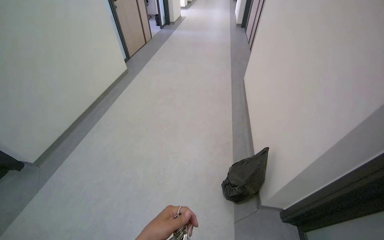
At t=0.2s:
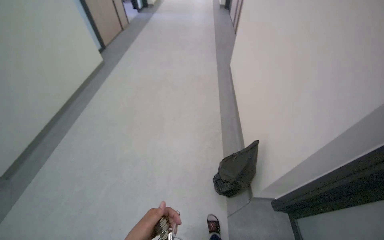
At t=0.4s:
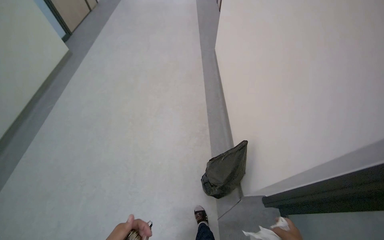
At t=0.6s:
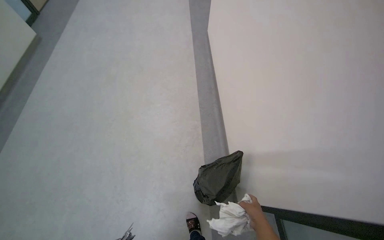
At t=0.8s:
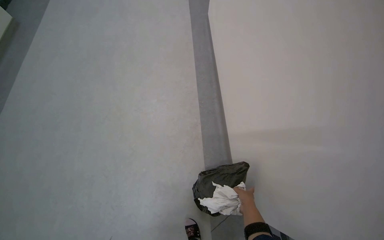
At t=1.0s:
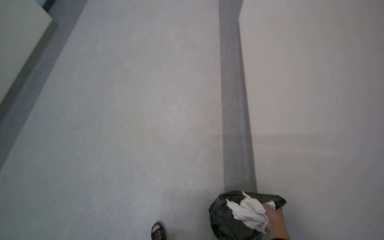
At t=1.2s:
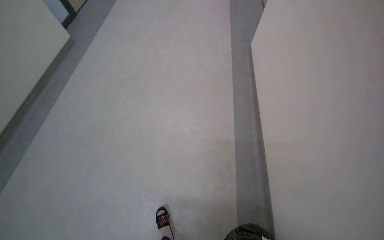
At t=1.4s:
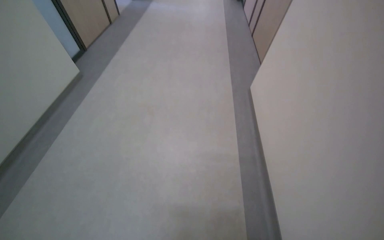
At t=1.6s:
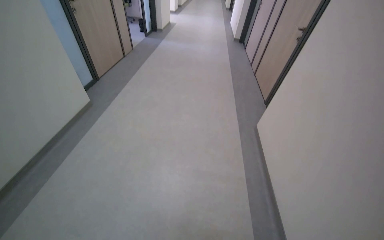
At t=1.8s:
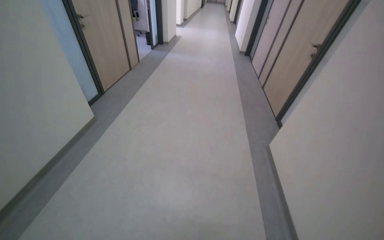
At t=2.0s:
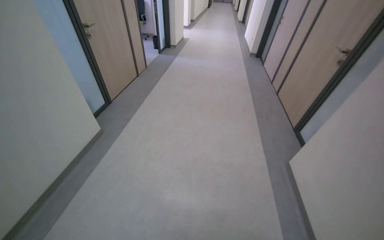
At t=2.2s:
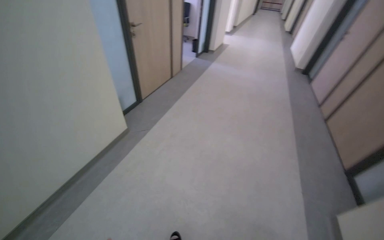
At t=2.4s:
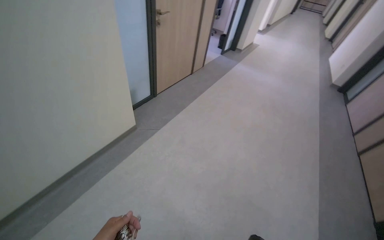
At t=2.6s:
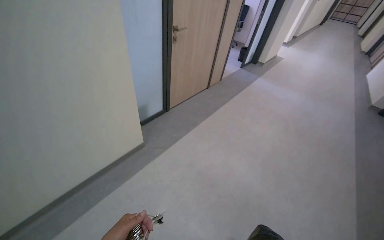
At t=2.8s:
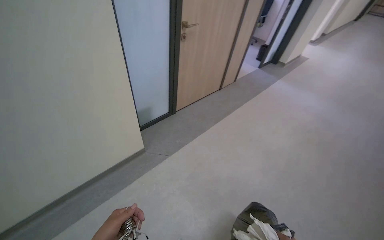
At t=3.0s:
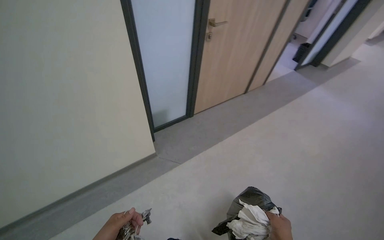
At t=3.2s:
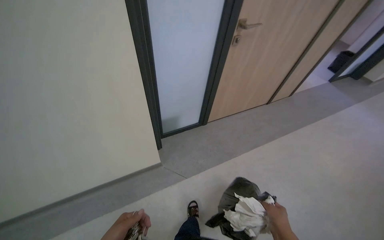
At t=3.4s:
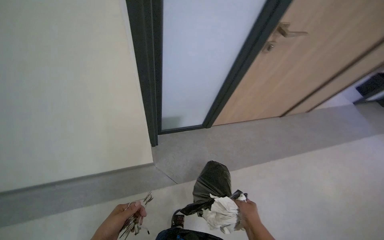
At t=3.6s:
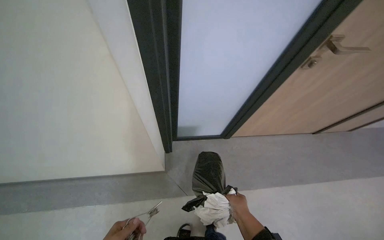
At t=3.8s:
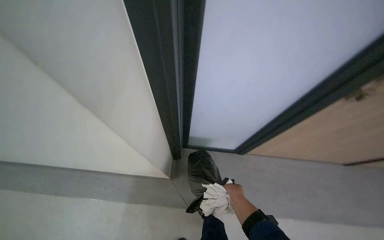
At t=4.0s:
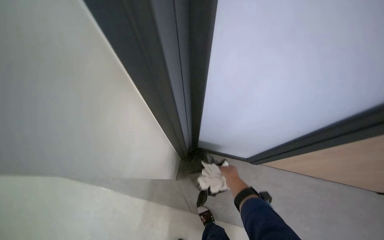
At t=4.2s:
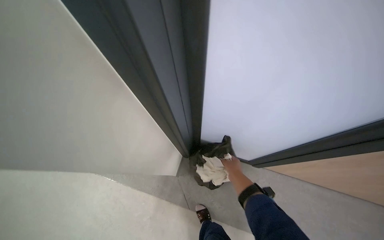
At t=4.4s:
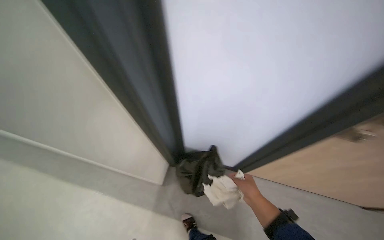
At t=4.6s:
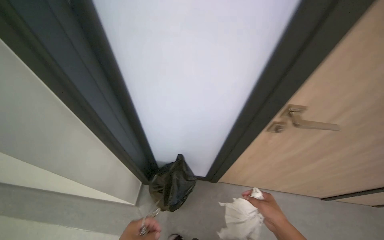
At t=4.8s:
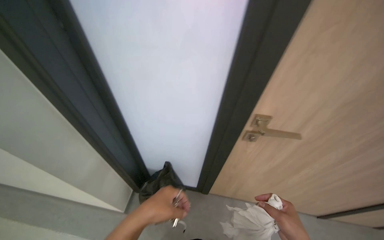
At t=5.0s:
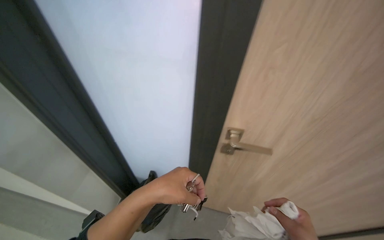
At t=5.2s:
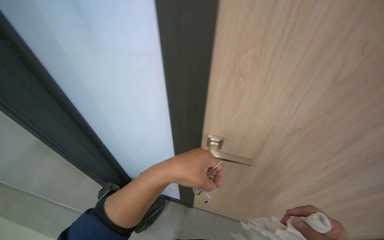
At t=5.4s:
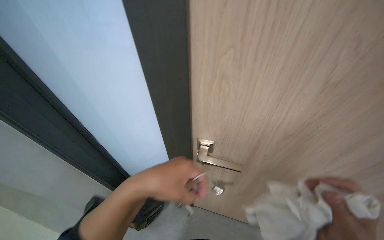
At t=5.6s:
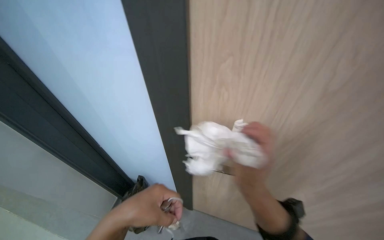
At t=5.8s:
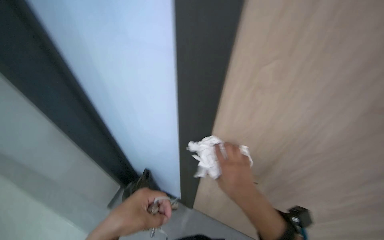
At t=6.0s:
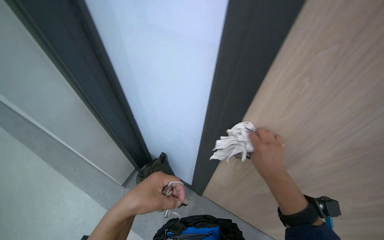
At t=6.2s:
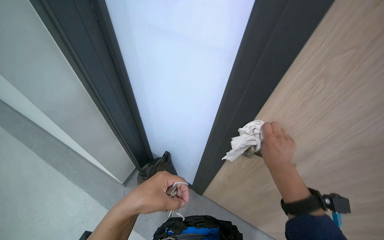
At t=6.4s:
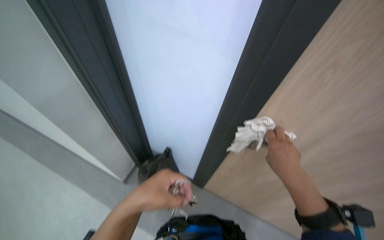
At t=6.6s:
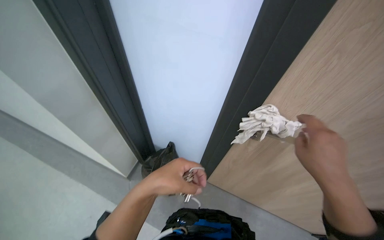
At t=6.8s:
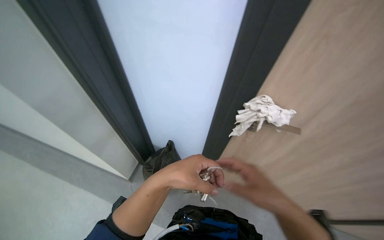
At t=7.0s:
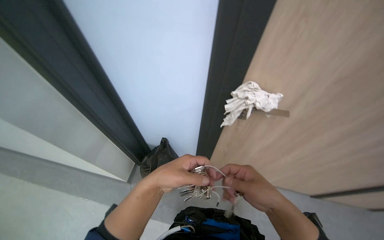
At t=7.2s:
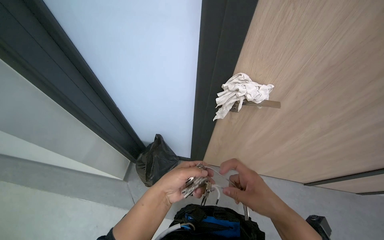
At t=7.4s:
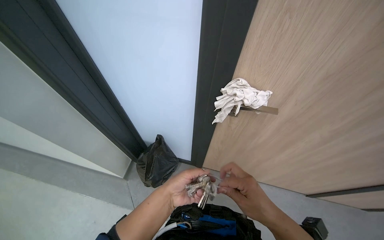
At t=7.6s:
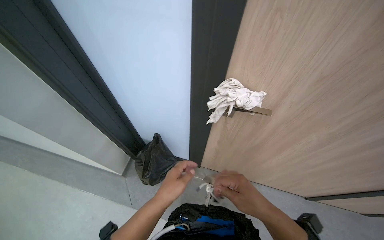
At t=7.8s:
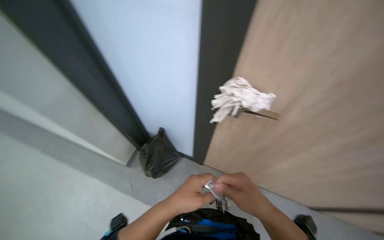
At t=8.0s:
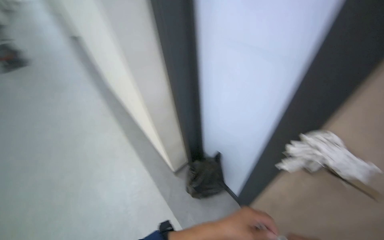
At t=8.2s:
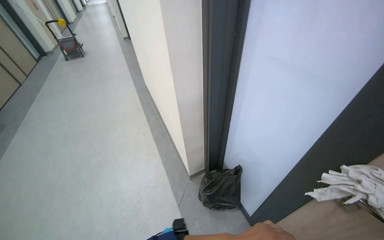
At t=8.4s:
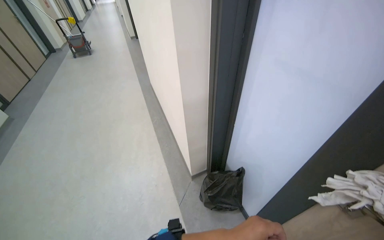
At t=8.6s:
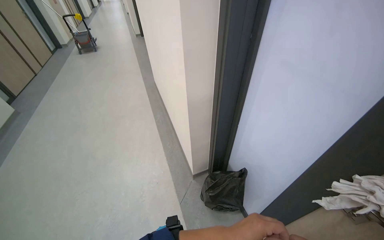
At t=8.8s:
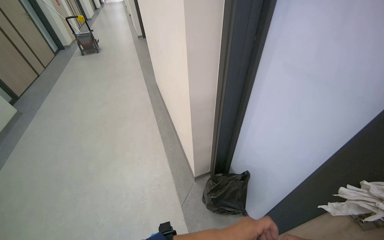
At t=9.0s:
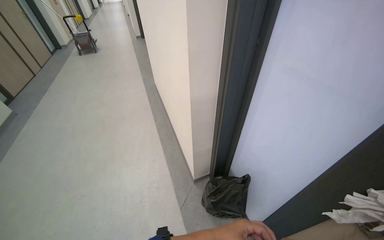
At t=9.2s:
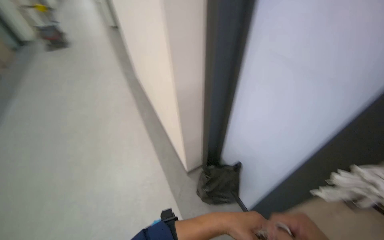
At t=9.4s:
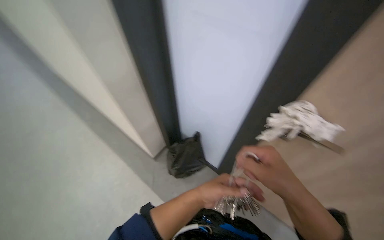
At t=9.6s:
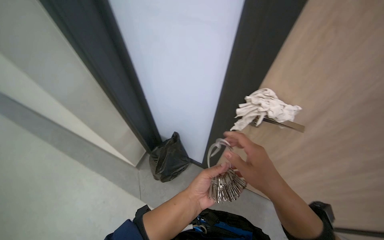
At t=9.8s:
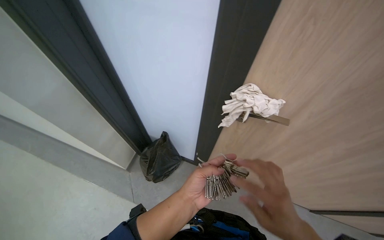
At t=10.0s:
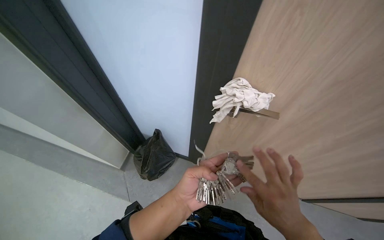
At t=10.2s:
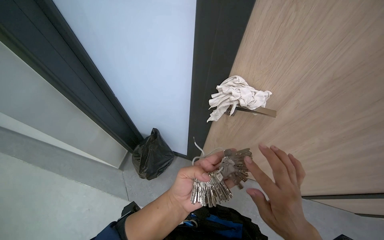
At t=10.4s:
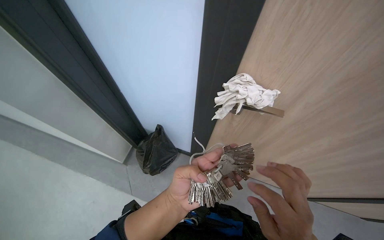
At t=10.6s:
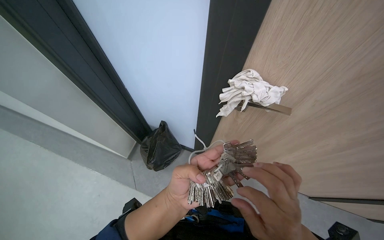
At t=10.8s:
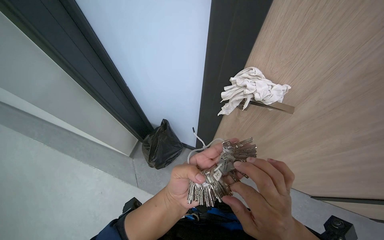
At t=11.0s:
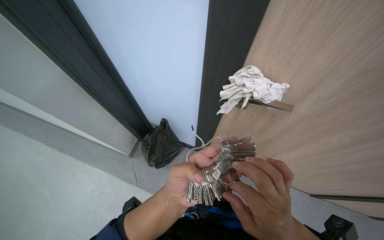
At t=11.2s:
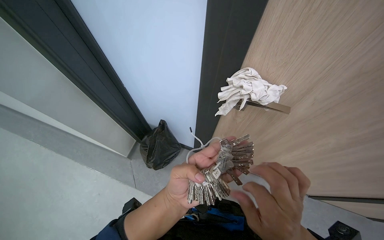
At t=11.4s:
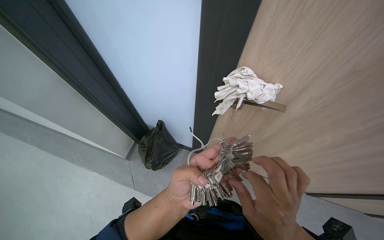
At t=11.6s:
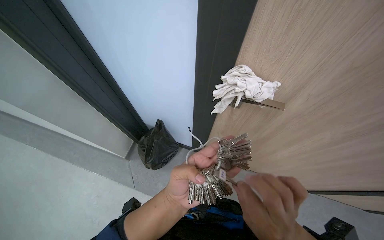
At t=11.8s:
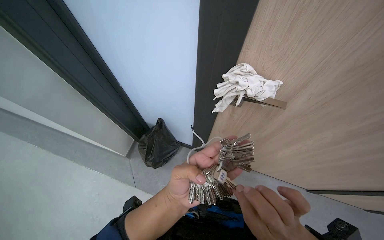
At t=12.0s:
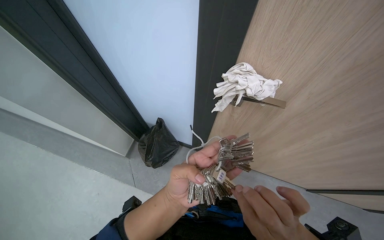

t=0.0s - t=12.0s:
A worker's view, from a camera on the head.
Job: wiping surfaces.
The whole recording: Cleaning office area surfaces. The worker cleans surfaces in office rooms, including desks, chairs, and shelves, and handles trash.
t=0.0s - t=1.6s: The head travels approximately 1 m.
t=1.6s - t=3.0s: The wearer moves about 1.5 m. The head rotates approximately 50 degrees to the left.
t=3.0s - t=4.4s: The head travels some 60 cm. The head turns to the left by about 50 degrees.
t=4.4s - t=6.0s: The head travels to the right, approximately 40 cm.
t=6.0s - t=7.6s: The left hand heads farther from the camera, covering about 10 cm.
t=7.6s - t=9.0s: The head turns to the left by about 30 degrees.
t=9.0s - t=10.4s: The head rotates some 50 degrees to the right. The view tips downward by about 15 degrees.

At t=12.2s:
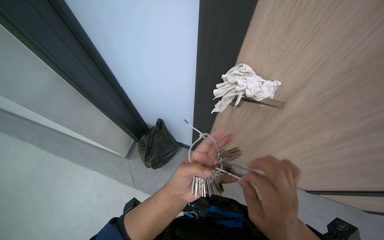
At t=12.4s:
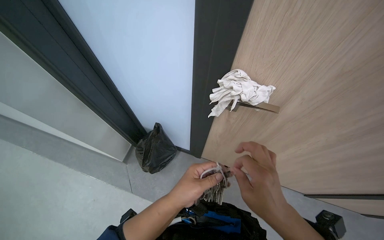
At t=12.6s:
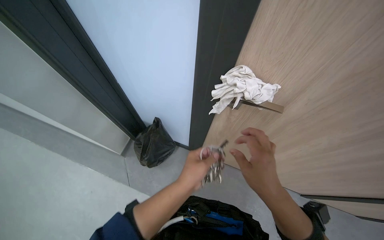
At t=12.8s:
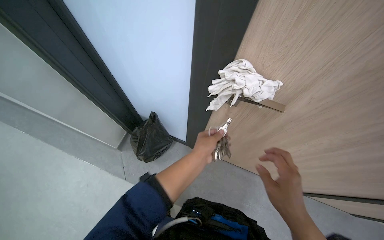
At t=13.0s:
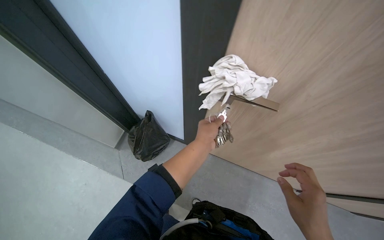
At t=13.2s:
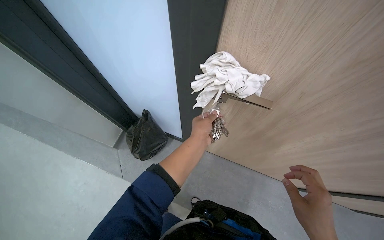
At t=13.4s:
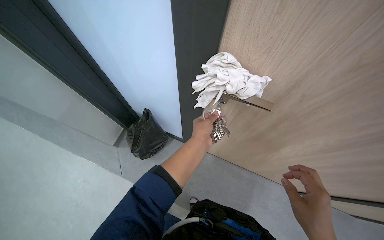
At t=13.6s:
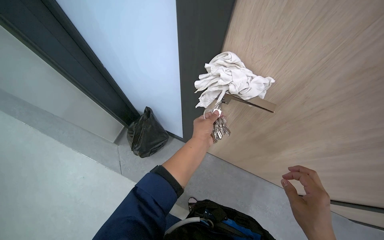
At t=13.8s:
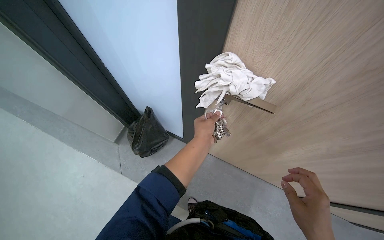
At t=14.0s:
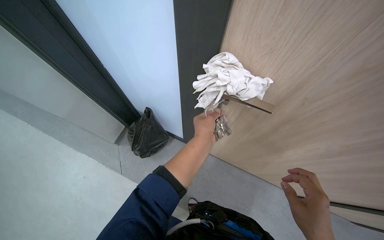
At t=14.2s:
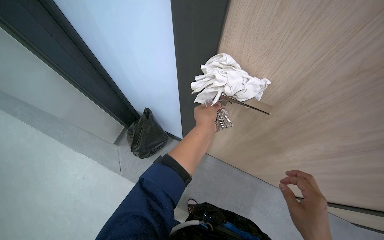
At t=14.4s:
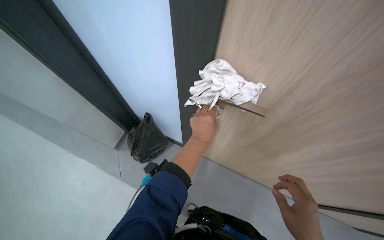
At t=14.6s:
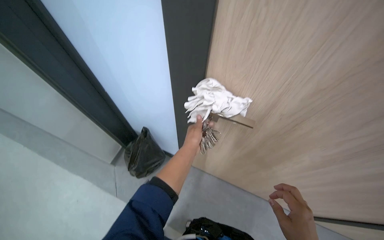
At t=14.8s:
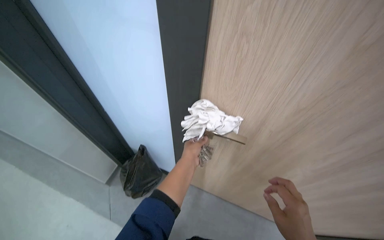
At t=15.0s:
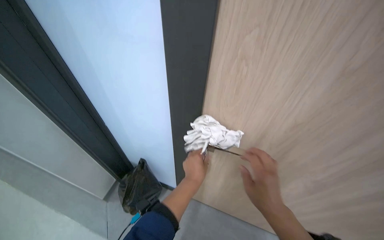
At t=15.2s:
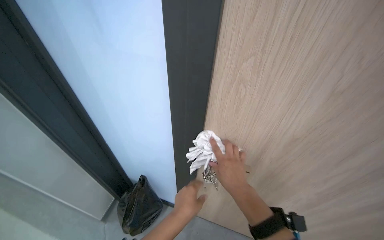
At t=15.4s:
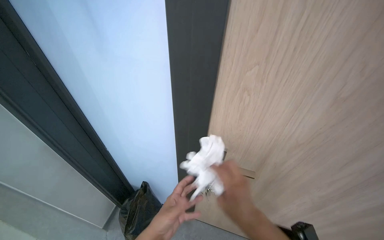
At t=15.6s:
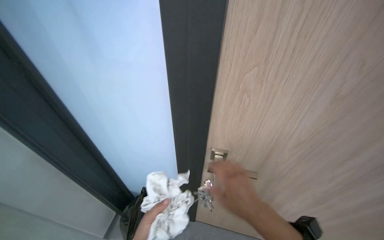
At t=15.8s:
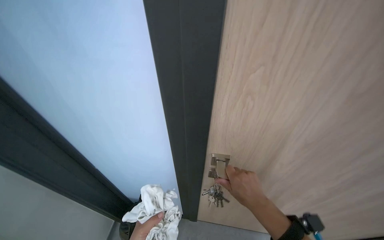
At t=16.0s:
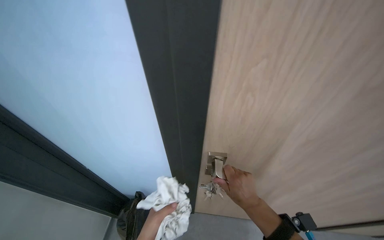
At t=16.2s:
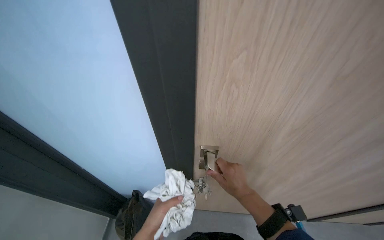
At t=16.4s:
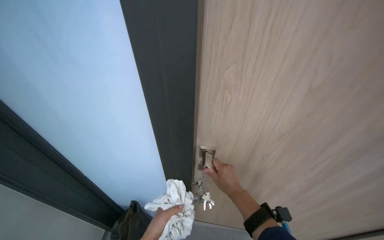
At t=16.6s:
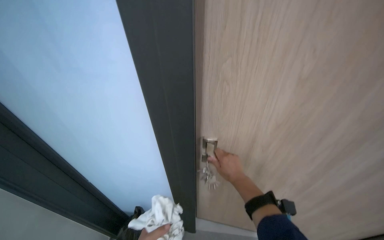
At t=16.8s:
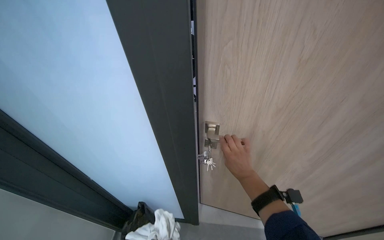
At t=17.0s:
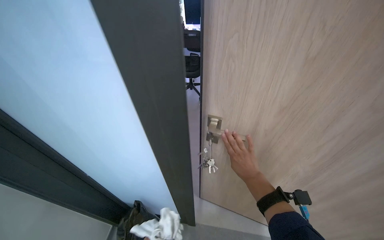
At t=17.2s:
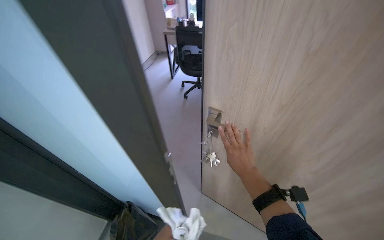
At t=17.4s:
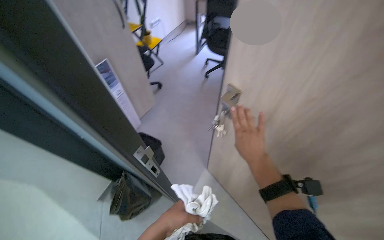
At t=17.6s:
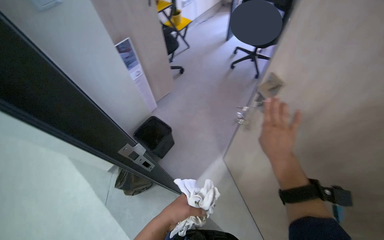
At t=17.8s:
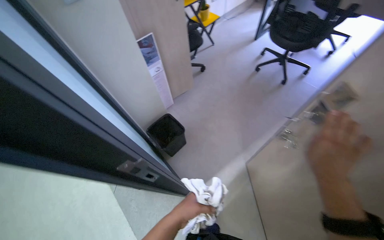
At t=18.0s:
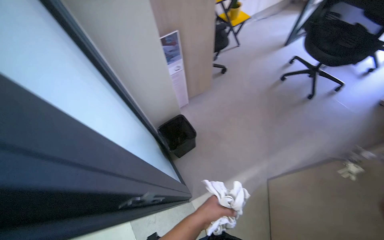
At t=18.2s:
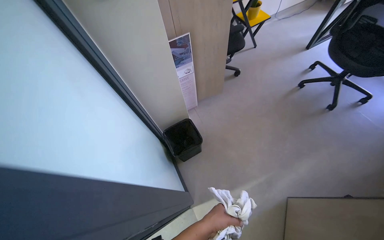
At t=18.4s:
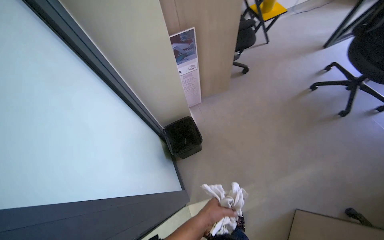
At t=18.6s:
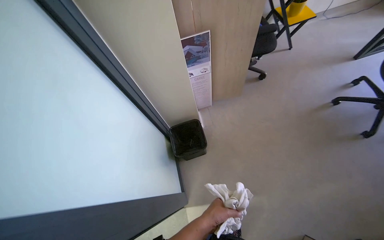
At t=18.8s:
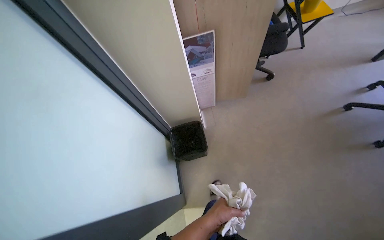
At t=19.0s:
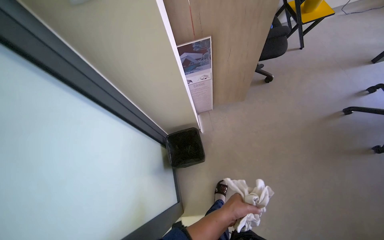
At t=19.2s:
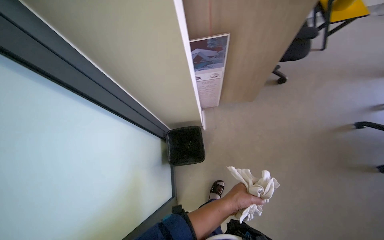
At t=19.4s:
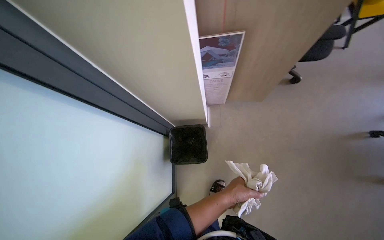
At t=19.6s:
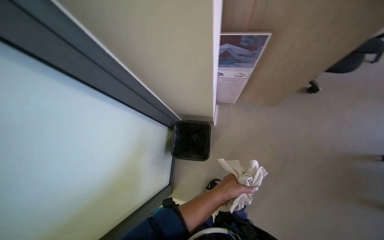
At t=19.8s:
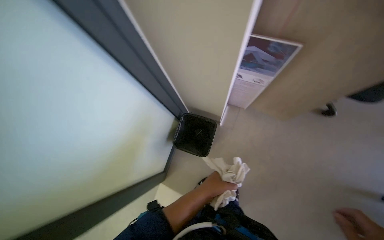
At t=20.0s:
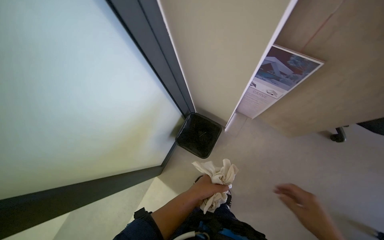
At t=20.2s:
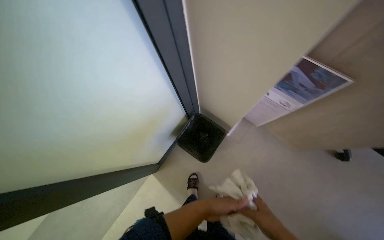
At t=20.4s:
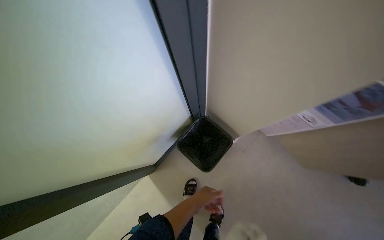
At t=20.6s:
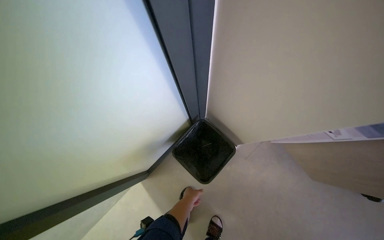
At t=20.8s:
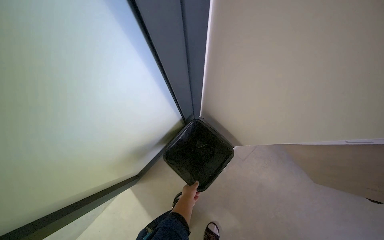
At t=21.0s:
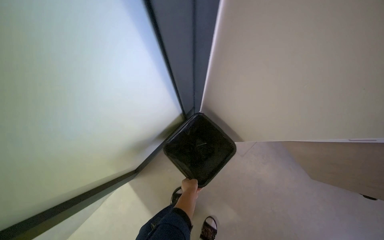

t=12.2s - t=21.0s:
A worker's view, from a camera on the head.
Job: wiping surfaces.
The whole recording: Cleaning office area surfaces. The worker cleans surfaces in office rooms, including desks, chairs, and shelves, and handles trash.
t=12.2s - t=13.6s: The left hand shifts about 20 cm farther from the camera, to the right and up the picture.
t=13.6s - t=15.2s: The camera pitches upward, by roughly 25 degrees.
t=16.6s - t=18.0s: The wearer's head swings some 40 degrees to the left. The view tips downward by about 15 degrees.
t=18.0s - t=19.6s: The camera travels about 50 cm. The head rotates about 35 degrees to the left. The view tips downward by approximately 20 degrees.
t=19.6s - t=21.0s: The scene turns roughly 40 degrees clockwise in the picture.
